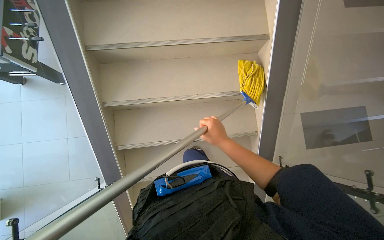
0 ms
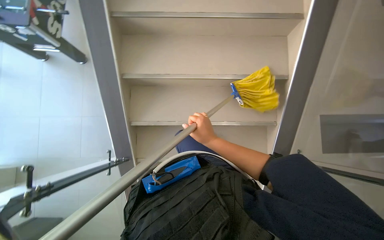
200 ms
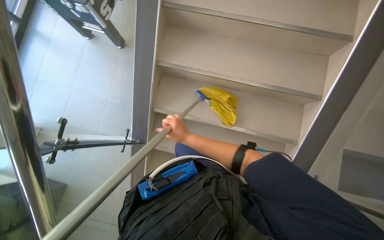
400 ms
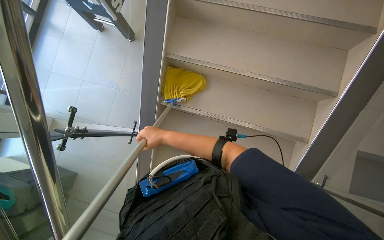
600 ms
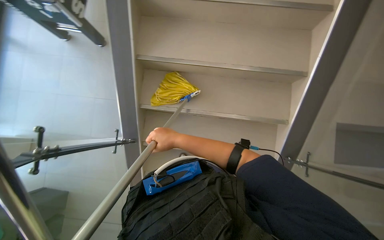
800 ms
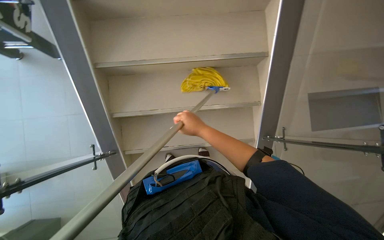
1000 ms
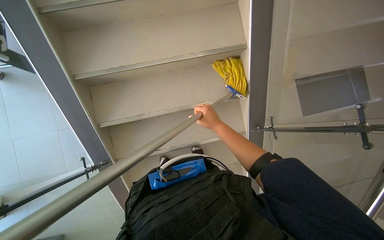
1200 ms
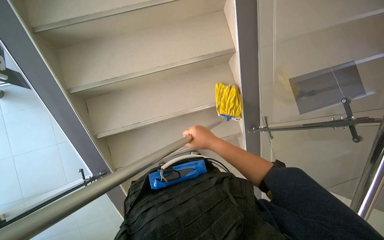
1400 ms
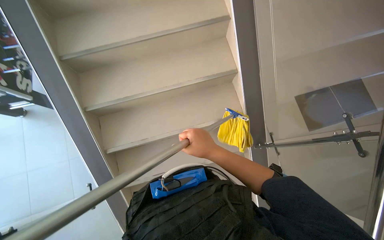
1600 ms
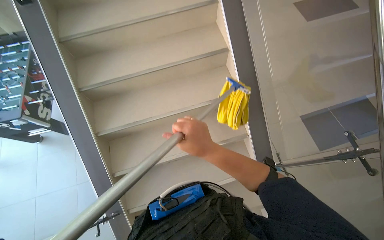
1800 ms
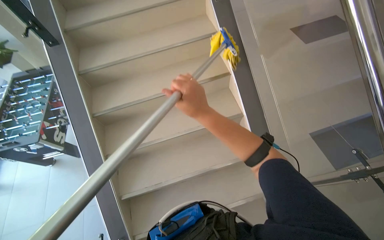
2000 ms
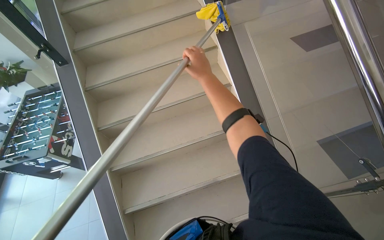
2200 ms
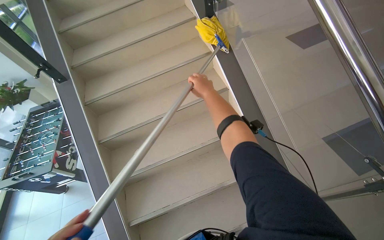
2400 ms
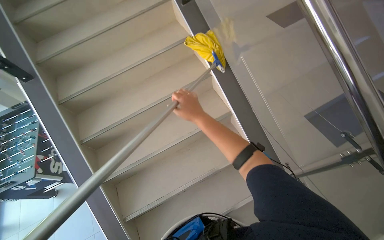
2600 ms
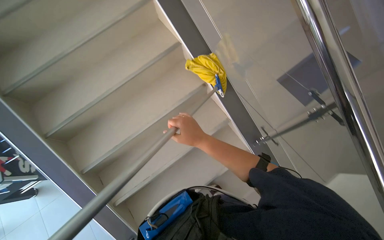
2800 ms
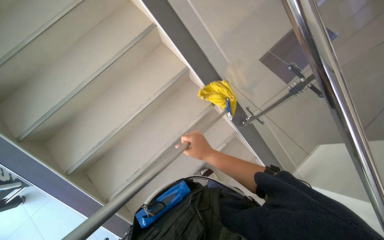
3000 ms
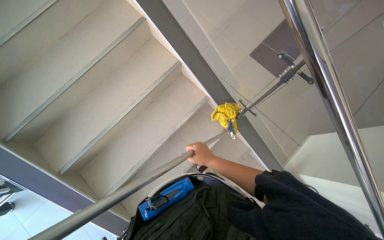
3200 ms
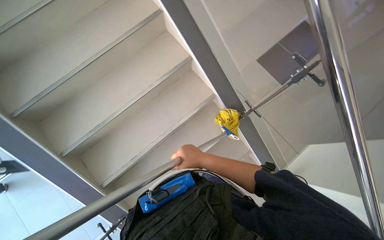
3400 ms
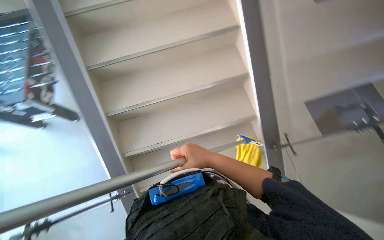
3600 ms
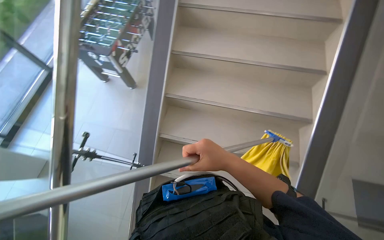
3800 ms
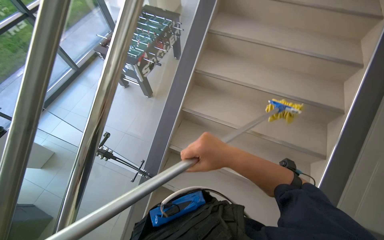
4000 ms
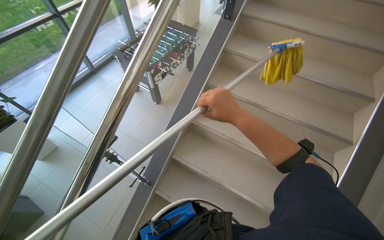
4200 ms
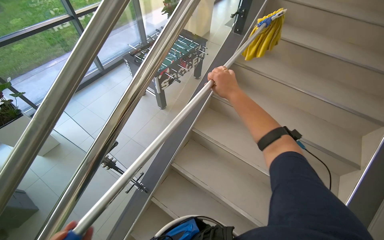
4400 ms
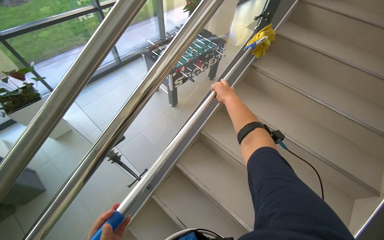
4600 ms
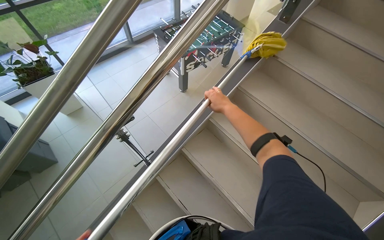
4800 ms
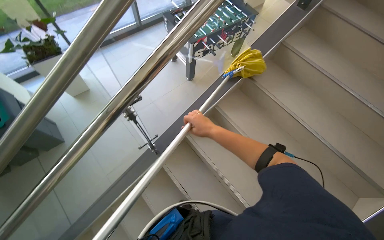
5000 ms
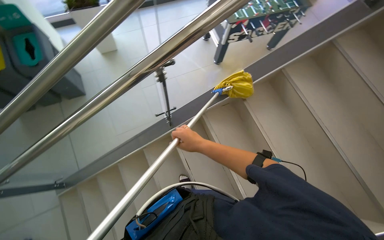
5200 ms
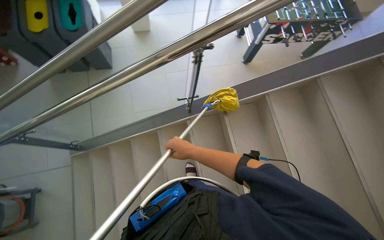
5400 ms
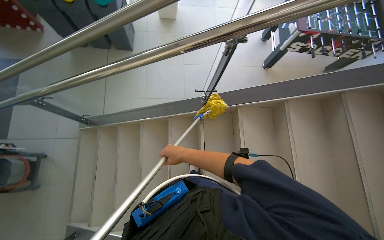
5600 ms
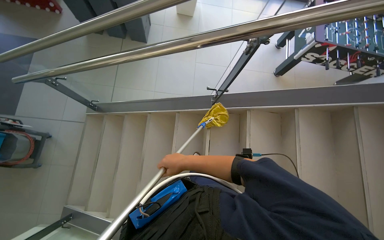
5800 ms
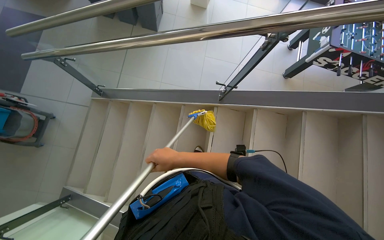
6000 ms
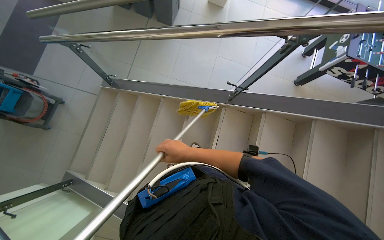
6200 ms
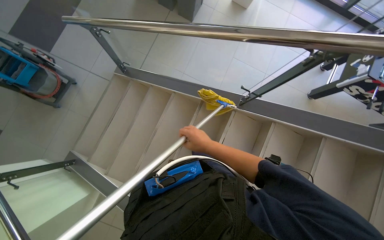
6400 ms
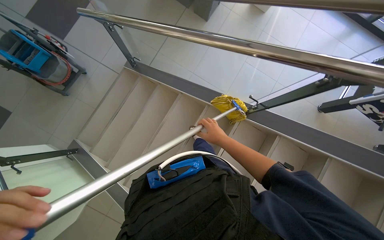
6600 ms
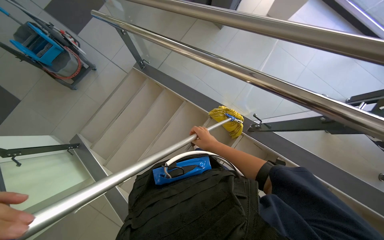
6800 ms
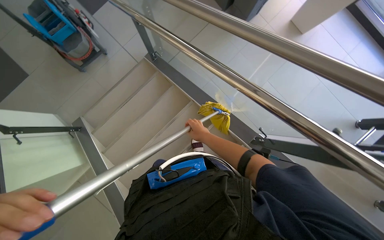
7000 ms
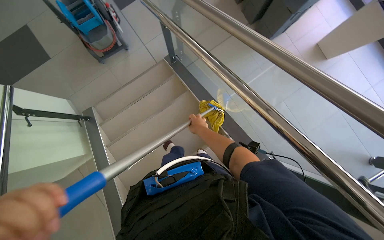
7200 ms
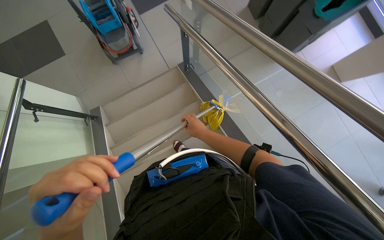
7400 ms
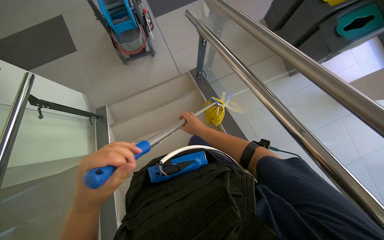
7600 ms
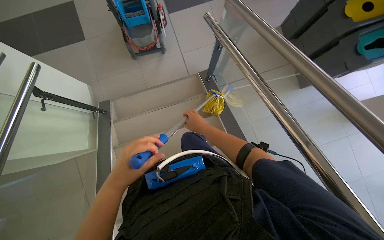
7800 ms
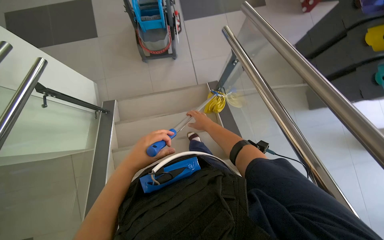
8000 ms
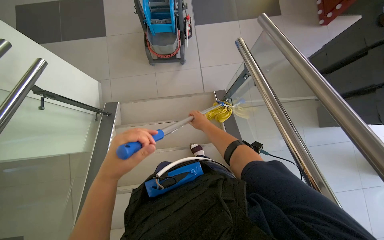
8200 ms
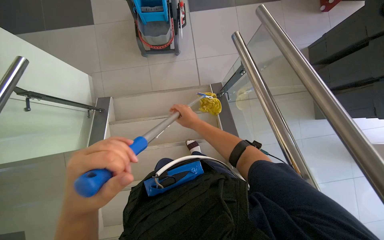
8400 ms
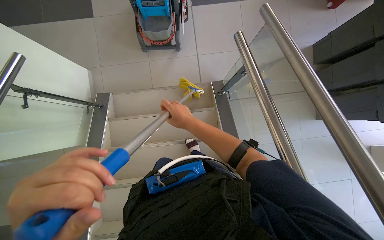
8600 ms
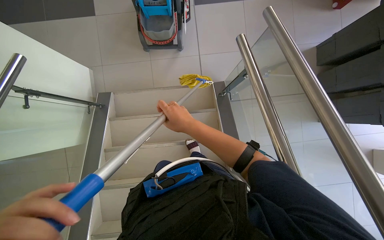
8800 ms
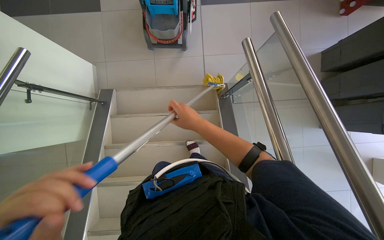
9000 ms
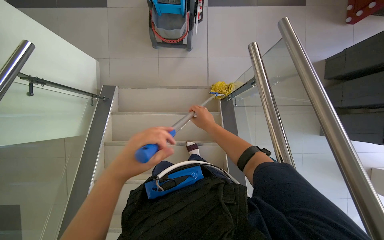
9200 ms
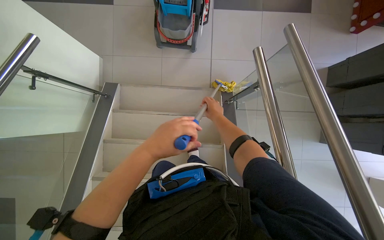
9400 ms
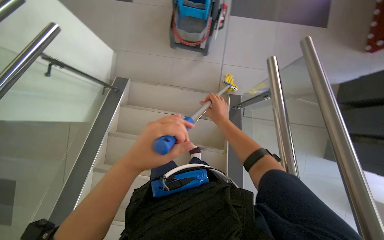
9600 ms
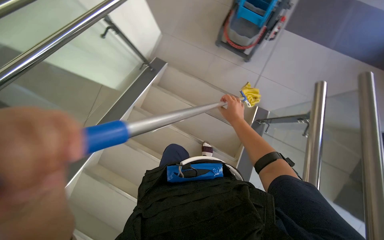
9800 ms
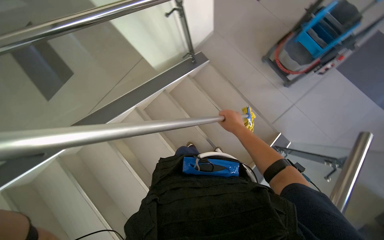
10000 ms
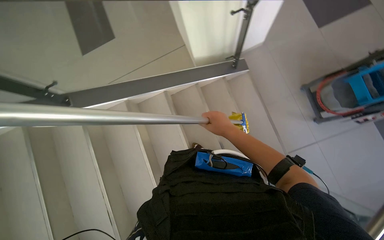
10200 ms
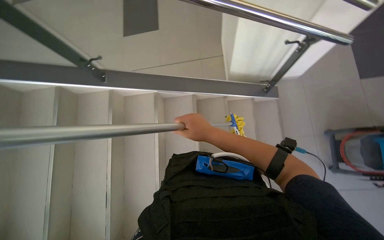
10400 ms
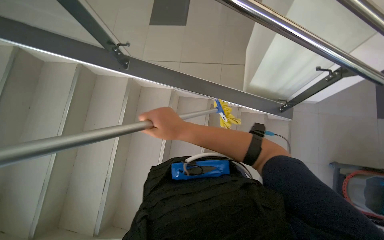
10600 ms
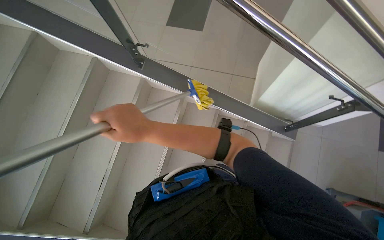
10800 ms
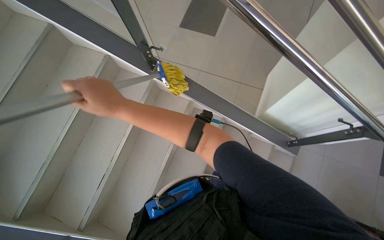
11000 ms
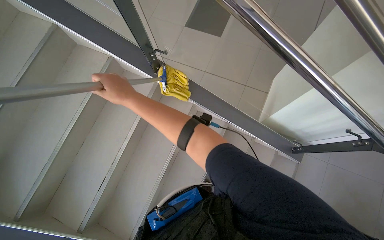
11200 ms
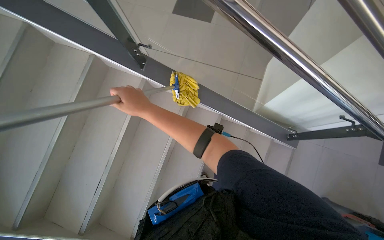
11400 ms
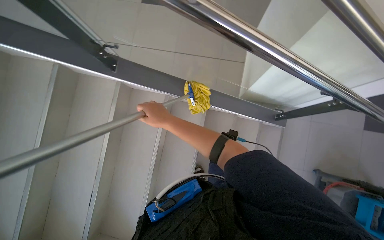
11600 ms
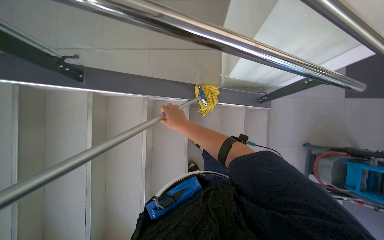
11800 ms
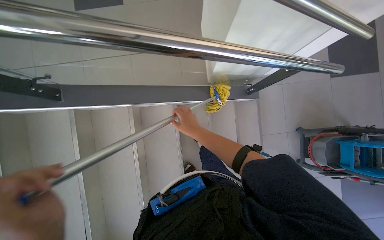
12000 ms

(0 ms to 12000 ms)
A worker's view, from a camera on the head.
Job: mopping floor.
The whole recording: Mopping stairs. The worker mops the stairs using a long-handled mop.
0 ms - 1600 ms: The right hand travels to the left and back again, some 15 cm each way.
1600 ms - 3000 ms: The scene rotates counterclockwise by approximately 30 degrees.
3000 ms - 4400 ms: The camera travels some 50 cm. The wearer's head swings approximately 75 degrees to the left. The camera pitches upward, by about 20 degrees.
4400 ms - 6000 ms: The head rotates some 65 degrees to the left. The view tips downward by about 20 degrees.
6000 ms - 7600 ms: The camera travels approximately 40 cm. The scene turns approximately 55 degrees clockwise in the picture.
7600 ms - 9000 ms: The wearer moves roughly 50 cm.
9000 ms - 10400 ms: The head turns to the left by approximately 90 degrees.
10400 ms - 12000 ms: The wearer looks approximately 15 degrees further downward.

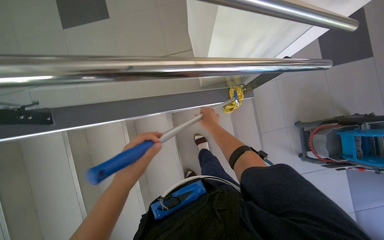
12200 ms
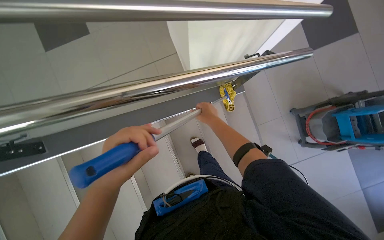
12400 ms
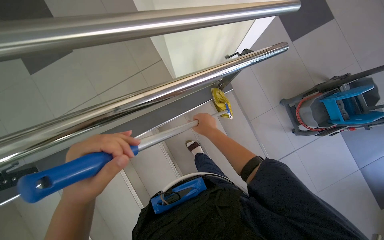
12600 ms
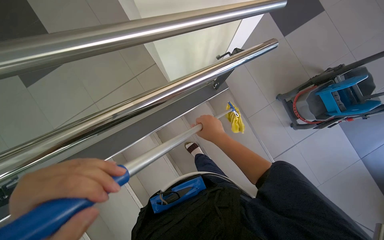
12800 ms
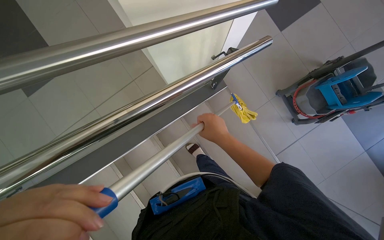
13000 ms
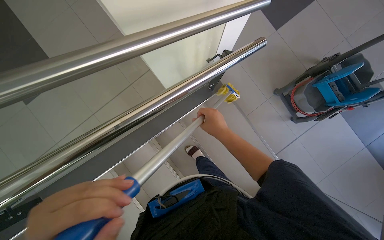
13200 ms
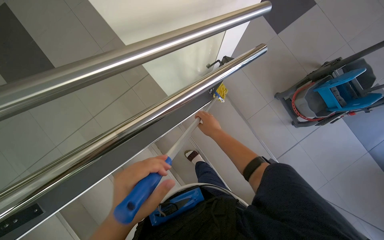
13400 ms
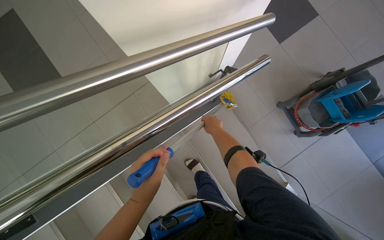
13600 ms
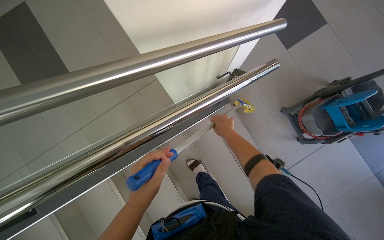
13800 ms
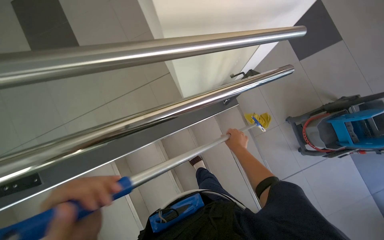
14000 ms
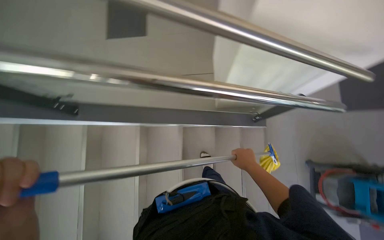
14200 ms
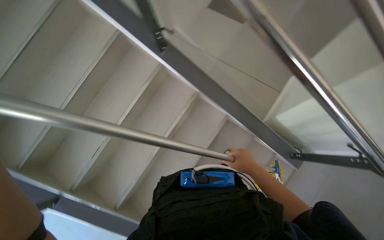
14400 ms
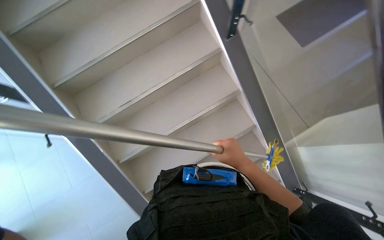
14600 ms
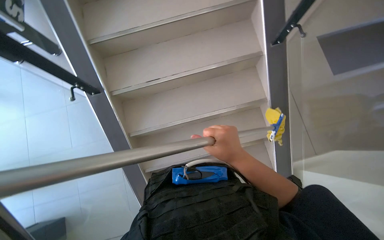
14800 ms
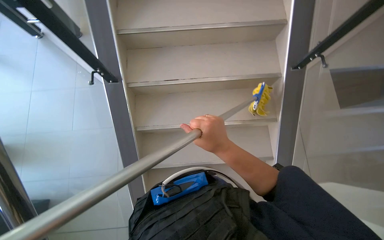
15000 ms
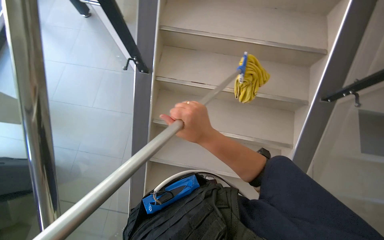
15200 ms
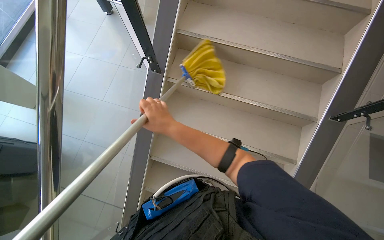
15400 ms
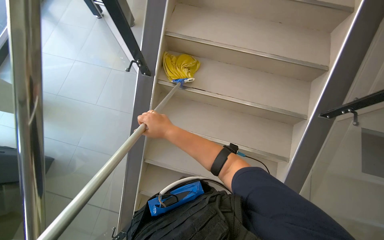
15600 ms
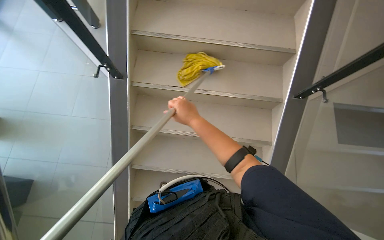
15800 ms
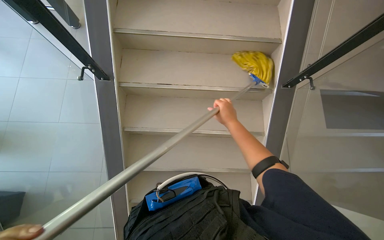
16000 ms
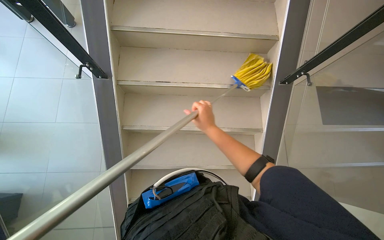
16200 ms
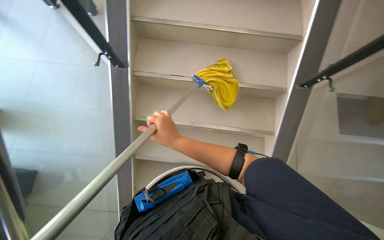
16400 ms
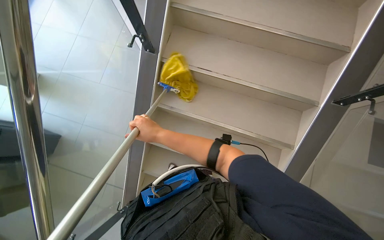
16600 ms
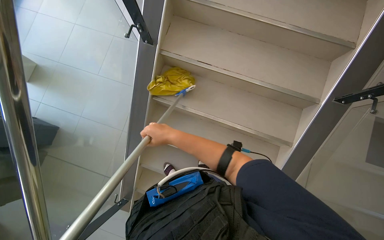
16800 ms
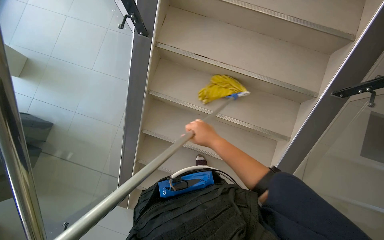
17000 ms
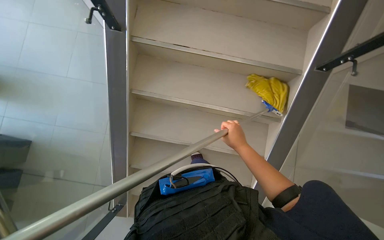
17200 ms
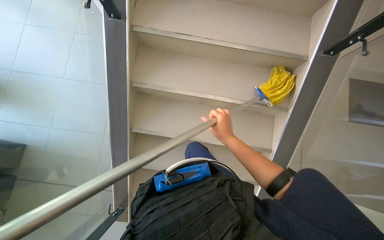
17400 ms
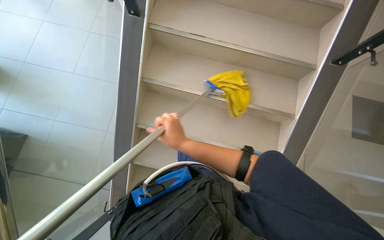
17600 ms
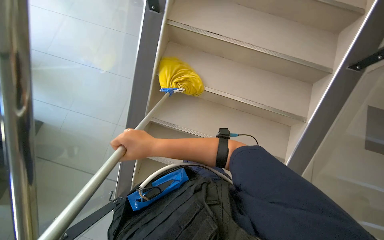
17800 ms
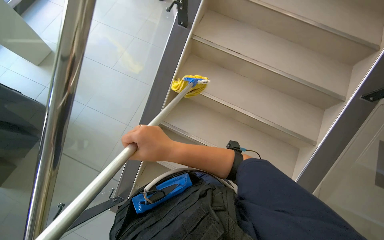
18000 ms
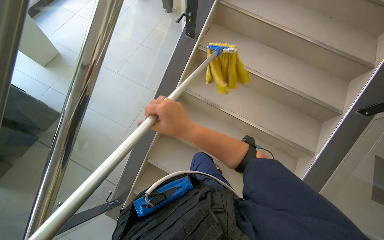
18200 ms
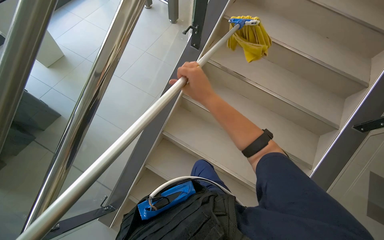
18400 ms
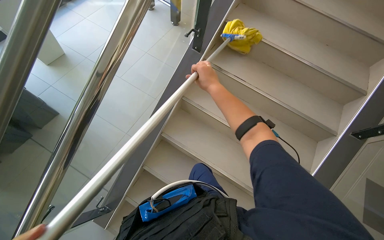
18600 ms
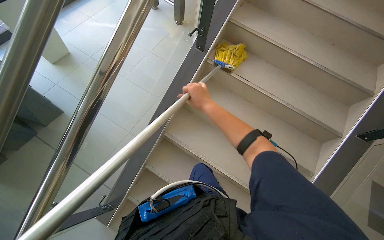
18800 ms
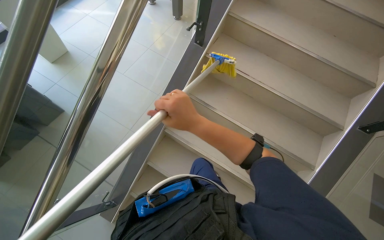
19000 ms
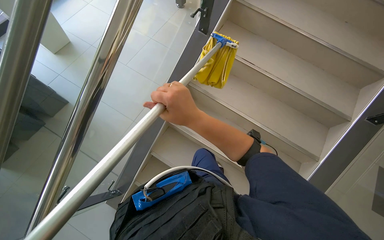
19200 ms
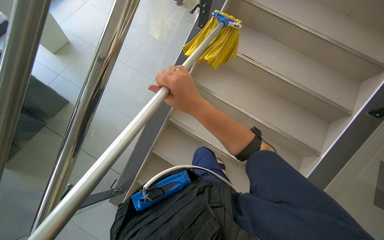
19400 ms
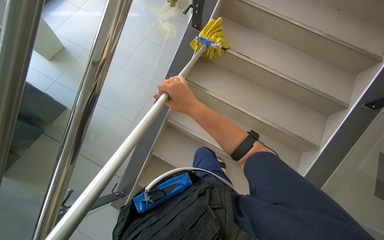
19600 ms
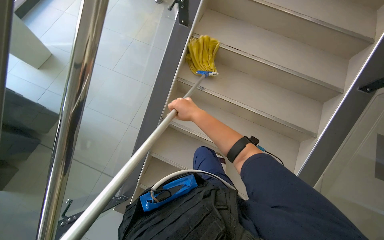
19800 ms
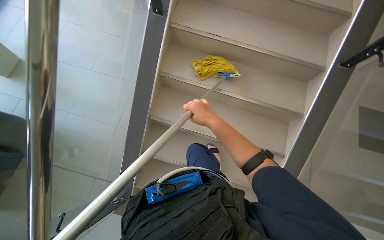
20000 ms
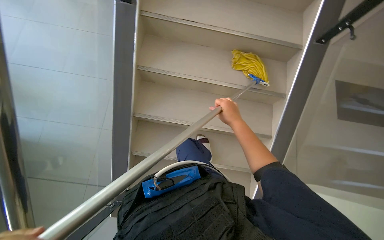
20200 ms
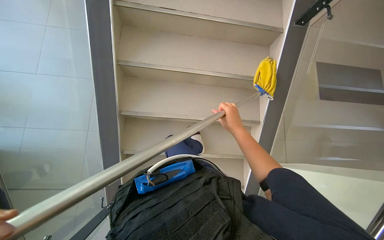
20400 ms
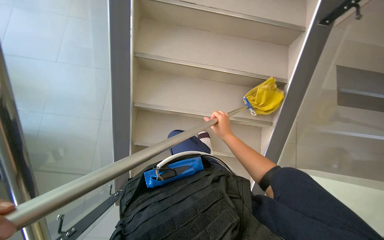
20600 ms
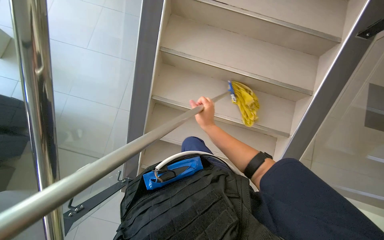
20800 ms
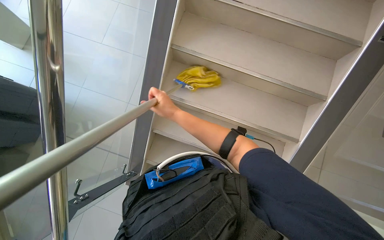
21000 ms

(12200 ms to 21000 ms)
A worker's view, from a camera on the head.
Job: mopping floor.
The whole recording: Mopping stairs. The worker mops the stairs using a long-handled mop.
12200 ms - 13600 ms: The right hand reaches some 20 cm nearer to the camera, then returns.
13600 ms - 15200 ms: The head travels roughly 40 cm. The head turns to the left by roughly 115 degrees.
15200 ms - 16600 ms: The right hand swings left and right, about 25 cm each way, with 2 reversals.
16600 ms - 18000 ms: The right hand goes to the right and returns, some 30 cm each way.
18000 ms - 19600 ms: The right hand moves up the picture, approximately 10 cm.
19600 ms - 21000 ms: The right hand travels farther from the camera by approximately 10 cm, and goes to the right and returns, approximately 20 cm each way.
